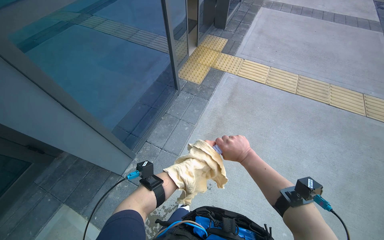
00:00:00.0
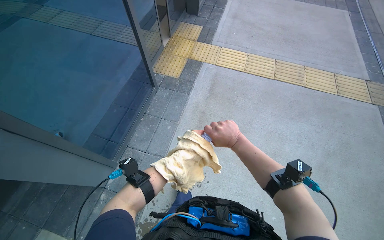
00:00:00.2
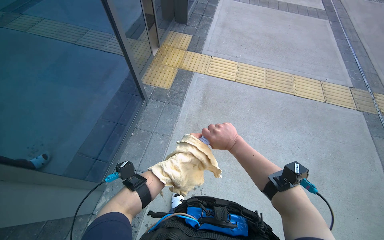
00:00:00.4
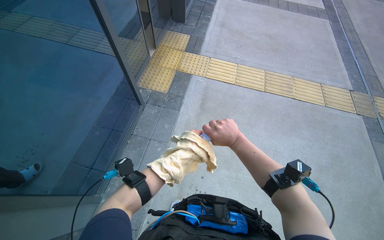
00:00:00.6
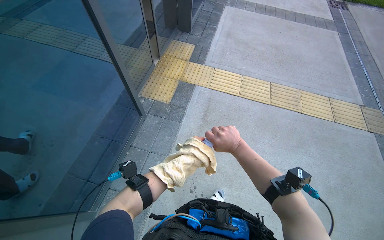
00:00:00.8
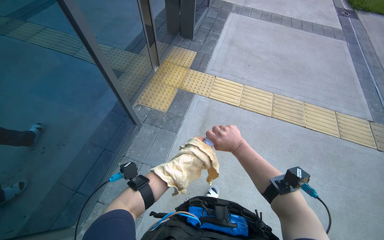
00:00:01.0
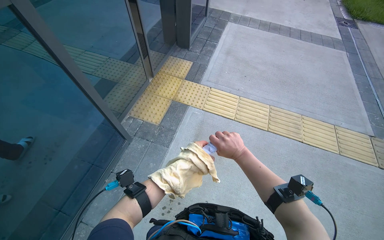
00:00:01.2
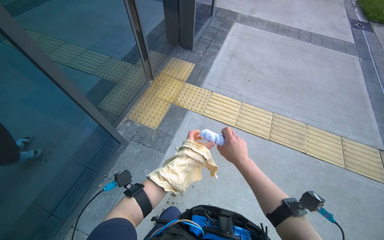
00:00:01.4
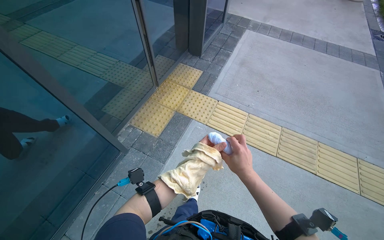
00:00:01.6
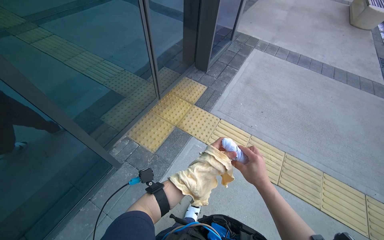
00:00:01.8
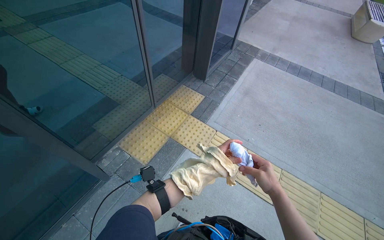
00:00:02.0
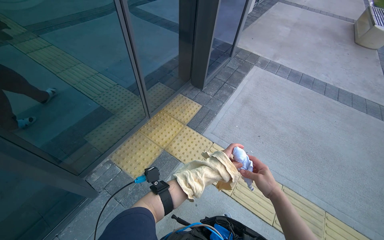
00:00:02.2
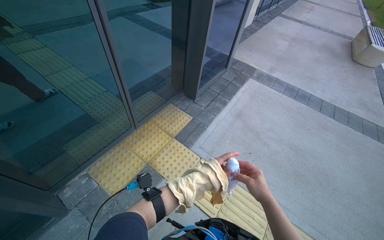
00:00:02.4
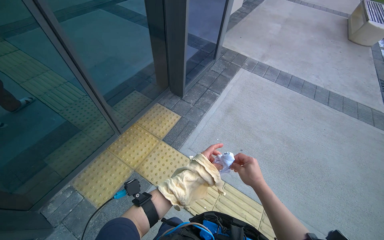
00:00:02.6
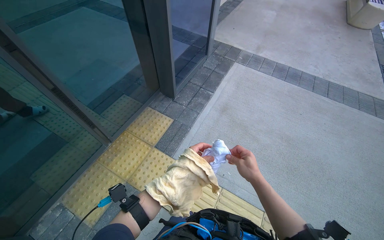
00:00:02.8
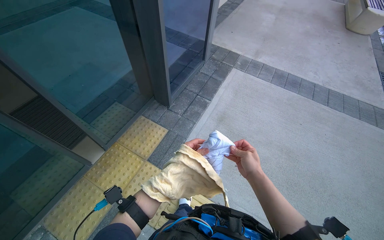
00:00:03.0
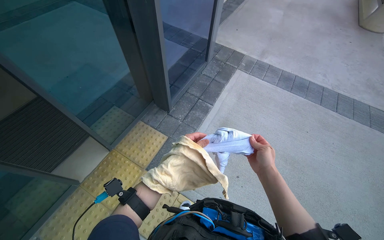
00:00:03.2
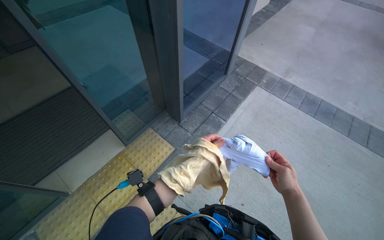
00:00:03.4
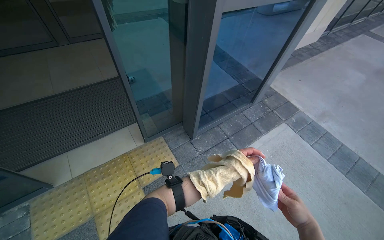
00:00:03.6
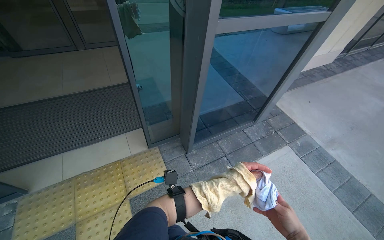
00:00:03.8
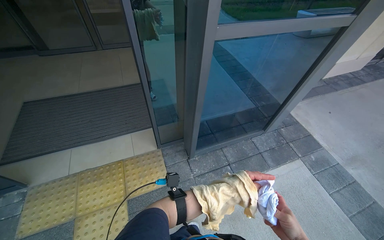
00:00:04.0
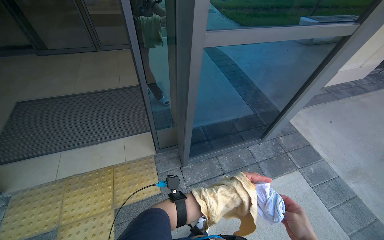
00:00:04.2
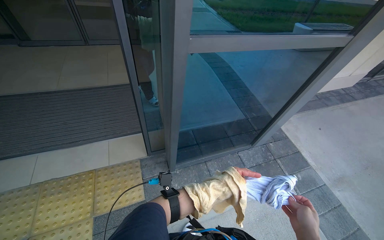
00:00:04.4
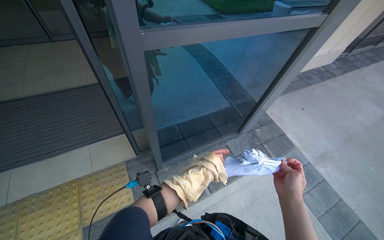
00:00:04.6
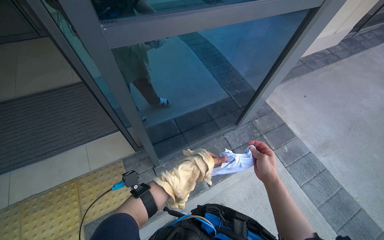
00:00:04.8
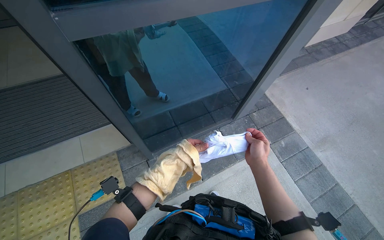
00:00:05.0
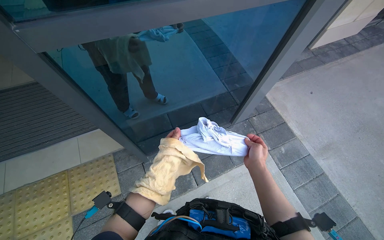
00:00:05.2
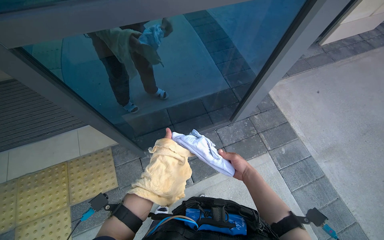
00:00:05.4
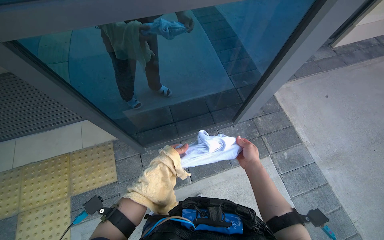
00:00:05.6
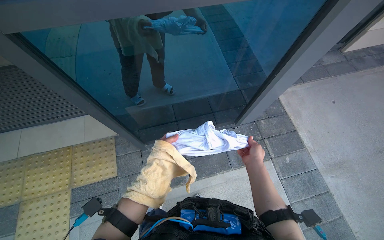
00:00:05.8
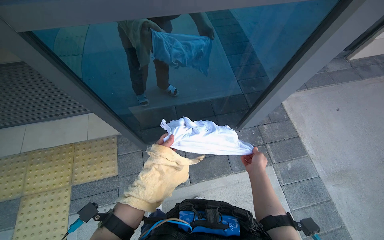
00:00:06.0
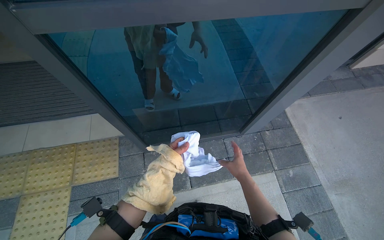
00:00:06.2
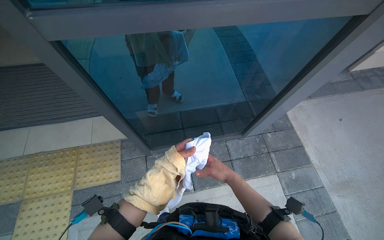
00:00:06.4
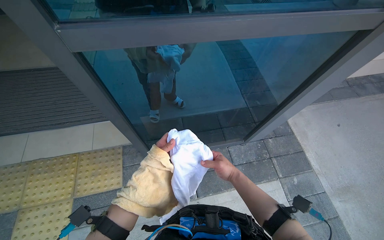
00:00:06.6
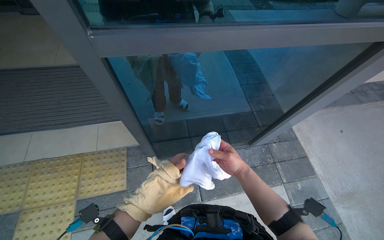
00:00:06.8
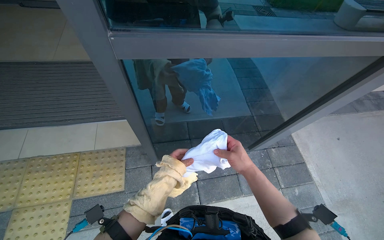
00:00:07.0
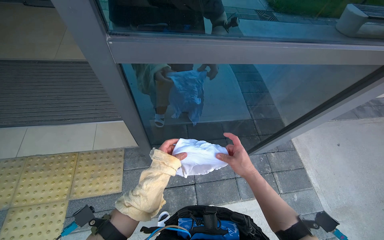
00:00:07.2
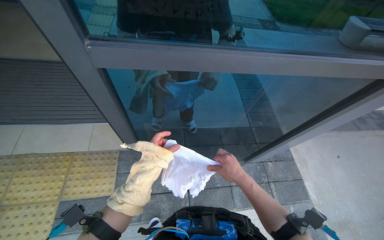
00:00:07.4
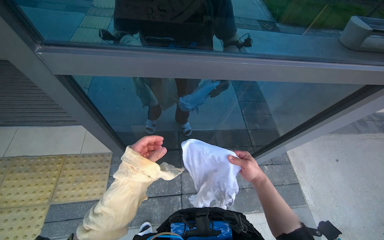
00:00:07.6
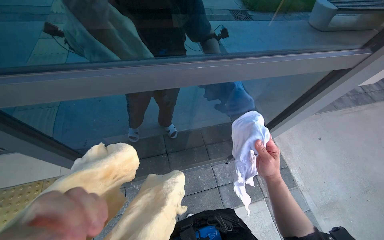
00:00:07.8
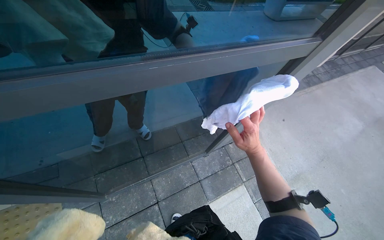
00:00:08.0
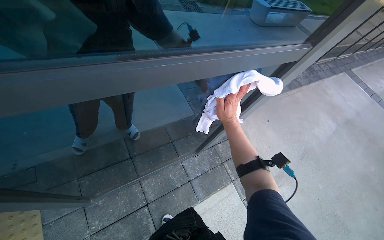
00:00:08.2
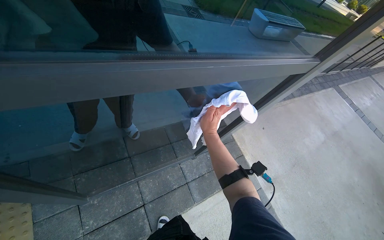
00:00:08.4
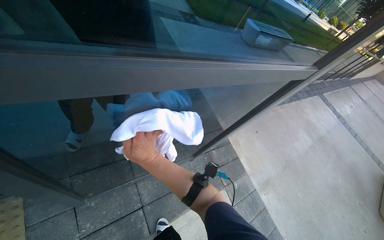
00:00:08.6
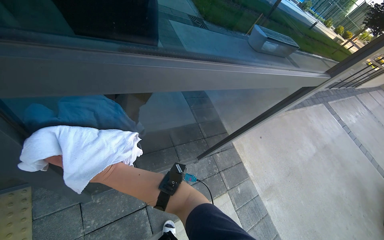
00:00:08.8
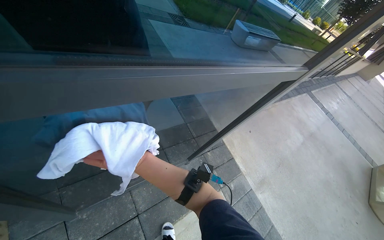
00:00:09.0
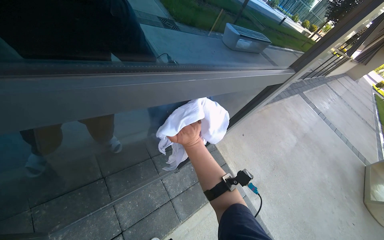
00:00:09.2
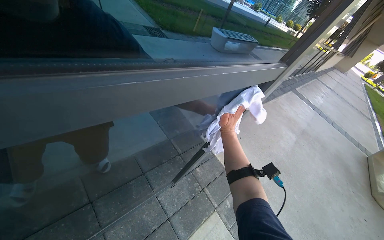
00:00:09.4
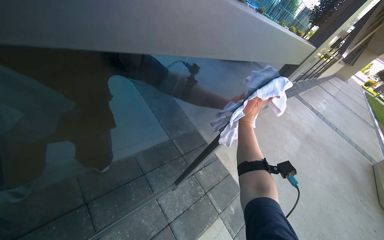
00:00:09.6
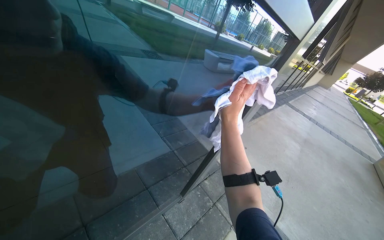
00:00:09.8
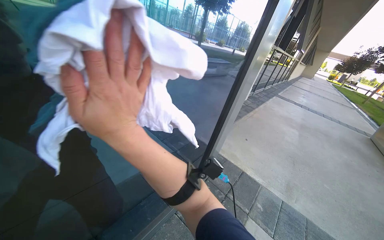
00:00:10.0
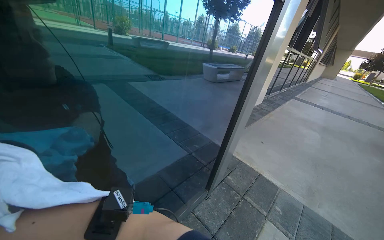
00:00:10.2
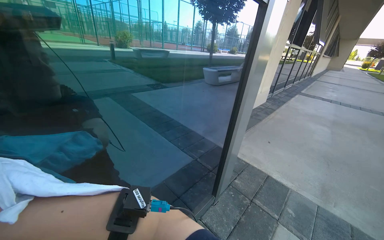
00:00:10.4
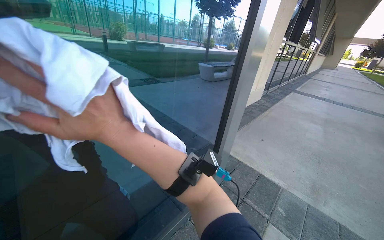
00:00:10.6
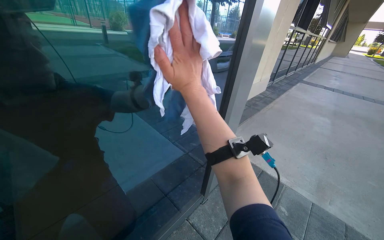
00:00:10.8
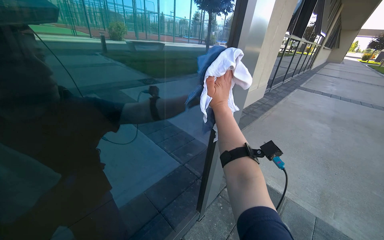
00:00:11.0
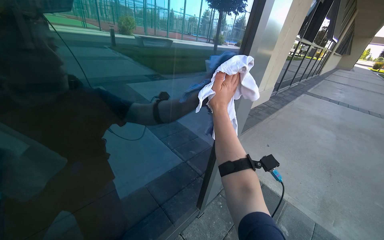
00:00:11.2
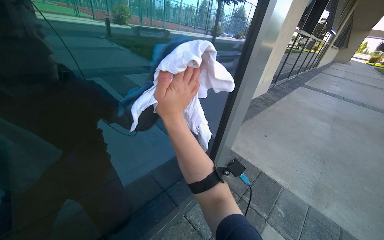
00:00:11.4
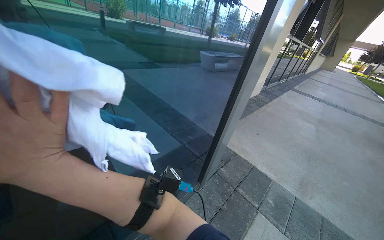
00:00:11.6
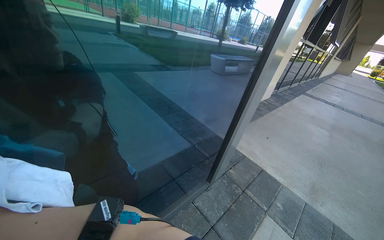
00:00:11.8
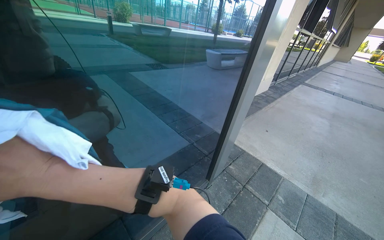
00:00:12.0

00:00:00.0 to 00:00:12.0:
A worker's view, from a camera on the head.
Job: cleaning windows.
The whole recording: Cleaning glass door. The worker cleans the glass door using a squeegee and then wipes it with a cloth, also cleaning the door handle.
00:00:00.0 to 00:00:01.6: The head travels about 70 cm.
00:00:01.6 to 00:00:03.0: The wearer moves about 90 cm.
00:00:04.4 to 00:00:06.0: The head travels some 50 cm. The view tilts approximately 15 degrees downward.
00:00:07.6 to 00:00:09.0: The wearer's head swings about 30 degrees to the right.
00:00:09.0 to 00:00:10.4: The view tilts roughly 20 degrees upward. The scene rotates counterclockwise by some 25 degrees.

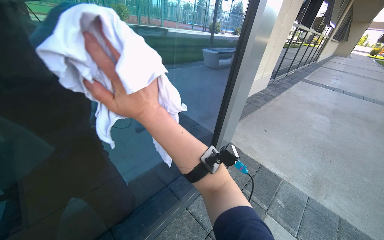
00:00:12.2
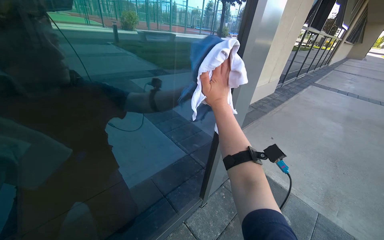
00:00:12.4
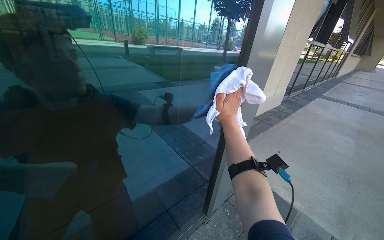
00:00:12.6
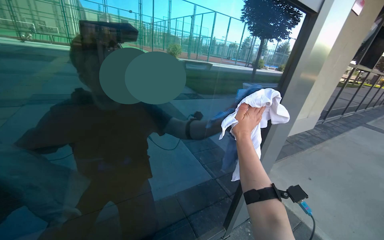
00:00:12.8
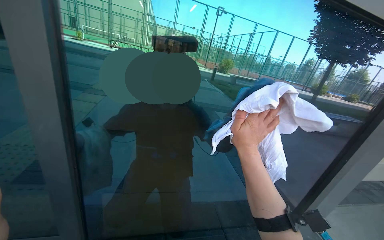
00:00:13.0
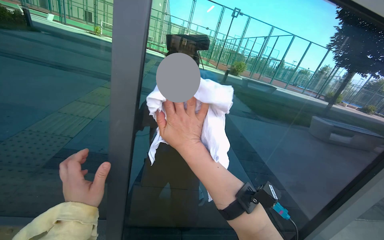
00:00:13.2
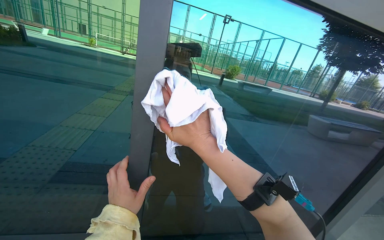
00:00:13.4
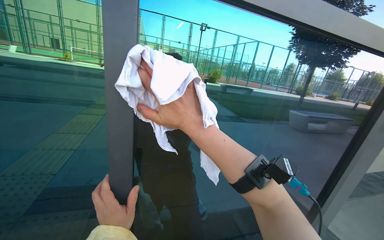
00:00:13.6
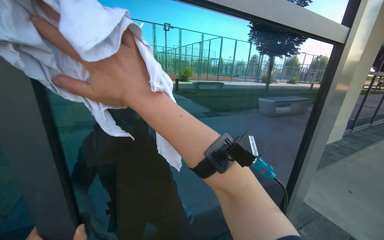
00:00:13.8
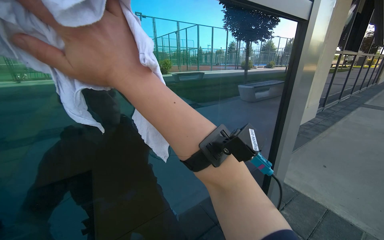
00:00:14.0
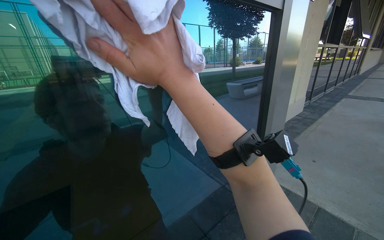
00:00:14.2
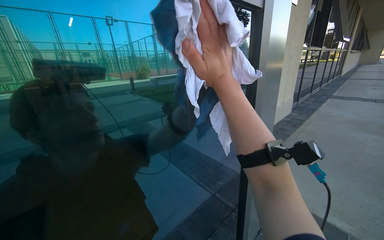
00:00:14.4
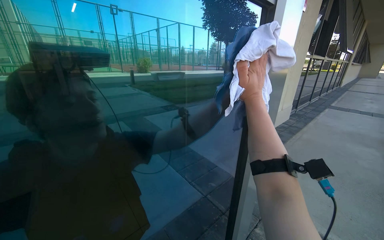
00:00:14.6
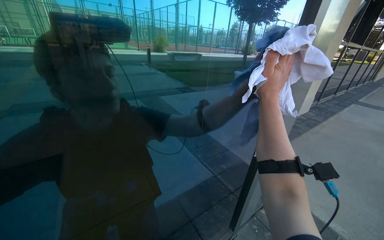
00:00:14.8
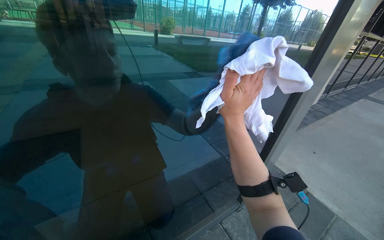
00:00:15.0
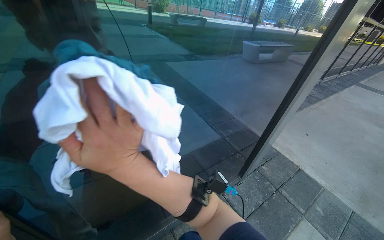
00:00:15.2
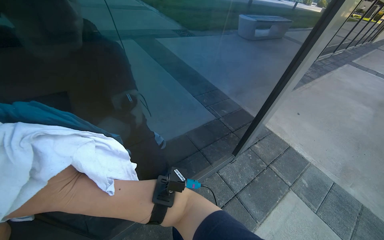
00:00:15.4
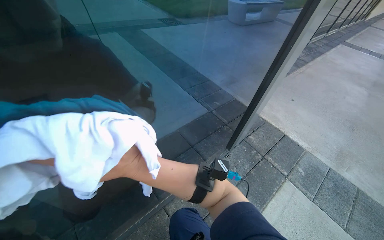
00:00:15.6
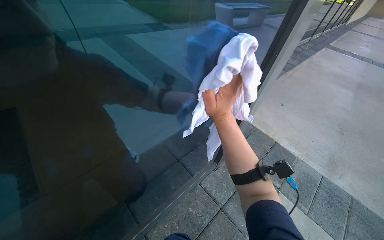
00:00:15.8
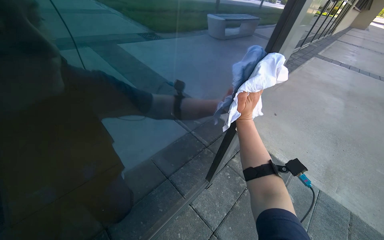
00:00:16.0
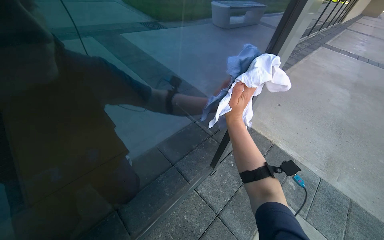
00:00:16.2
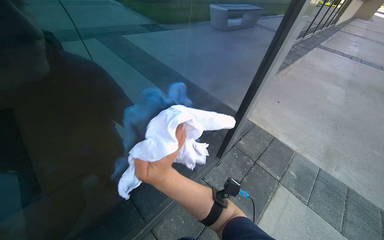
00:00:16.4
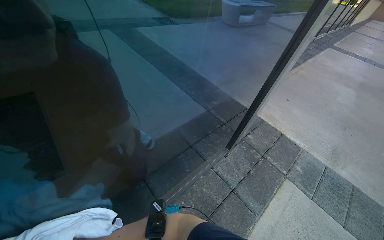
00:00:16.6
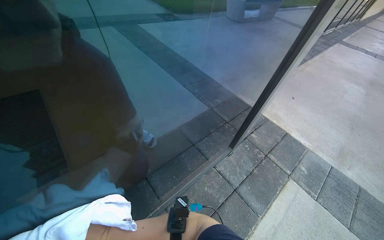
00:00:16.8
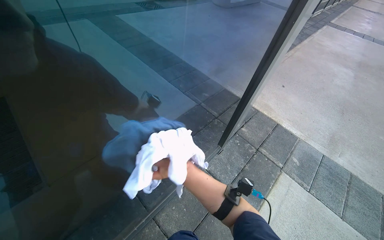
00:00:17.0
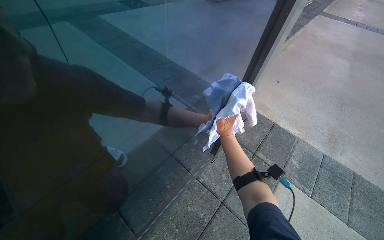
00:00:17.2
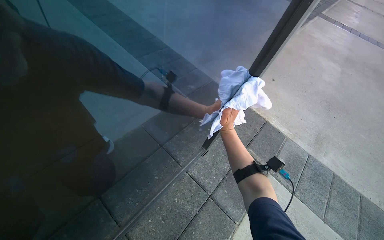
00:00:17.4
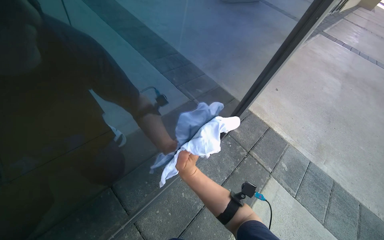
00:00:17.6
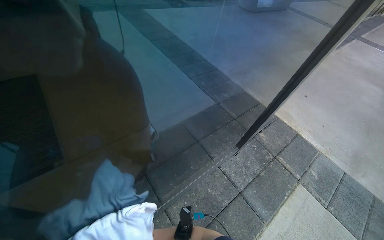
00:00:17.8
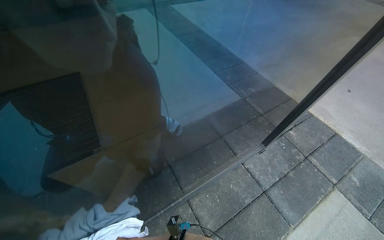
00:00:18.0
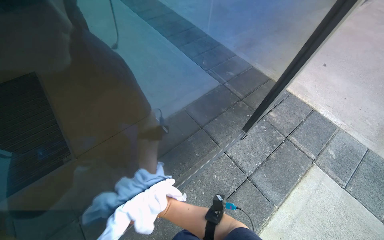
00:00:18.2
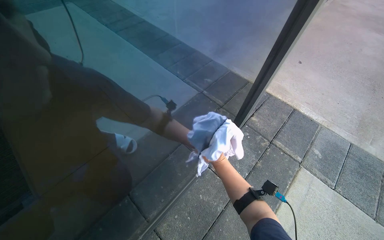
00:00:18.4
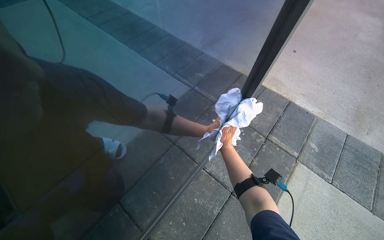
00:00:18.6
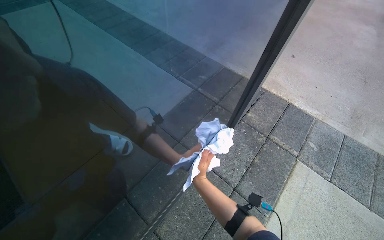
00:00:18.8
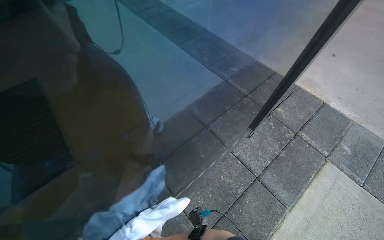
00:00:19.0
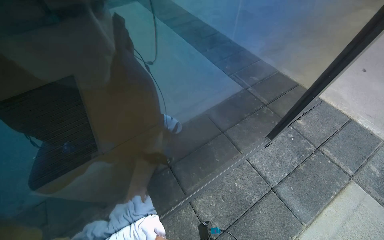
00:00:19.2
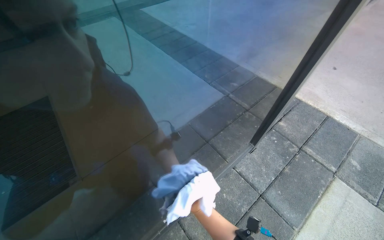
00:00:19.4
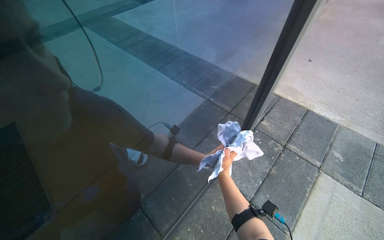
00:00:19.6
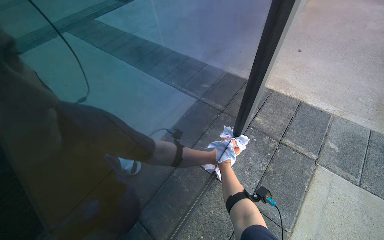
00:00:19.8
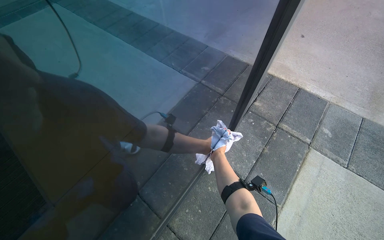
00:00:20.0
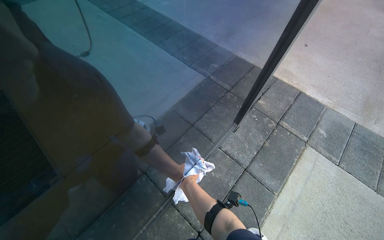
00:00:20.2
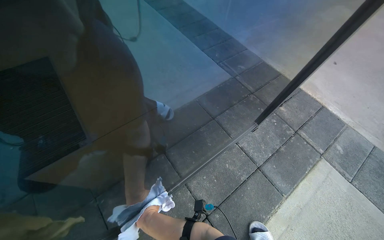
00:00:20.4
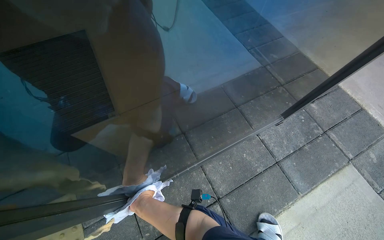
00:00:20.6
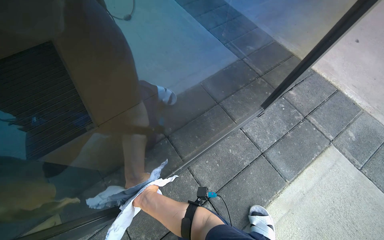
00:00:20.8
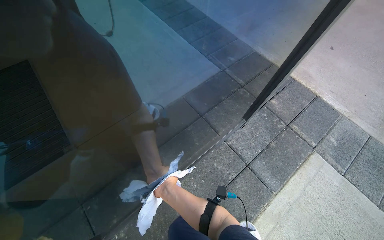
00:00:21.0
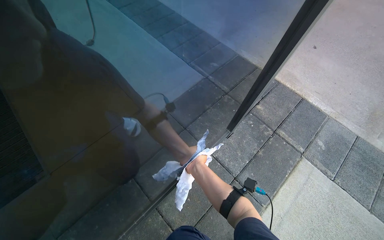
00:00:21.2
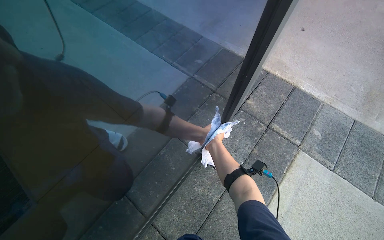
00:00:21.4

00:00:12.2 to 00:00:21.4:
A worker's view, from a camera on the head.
Job: cleaning windows.
The whole recording: Cleaning glass door. The worker cleans the glass door using a squeegee and then wipes it with a cloth, also cleaning the door handle.
00:00:12.2 to 00:00:13.8: The camera sweeps to the left, by some 15 degrees. The camera pitches upward, by roughly 20 degrees.
00:00:13.8 to 00:00:15.2: The view tilts approximately 20 degrees downward. The right hand moves farther from the camera and down the picture, about 35 cm, and goes to the right and returns, roughly 50 cm each way.
